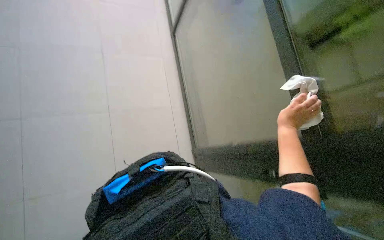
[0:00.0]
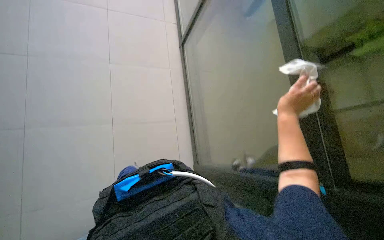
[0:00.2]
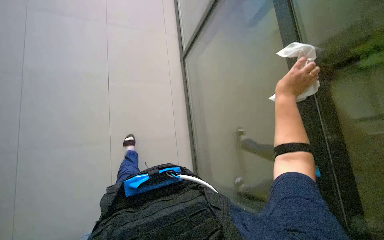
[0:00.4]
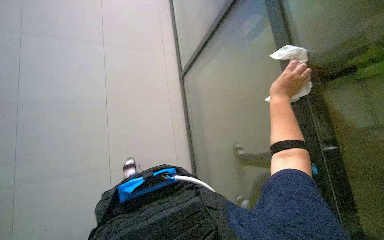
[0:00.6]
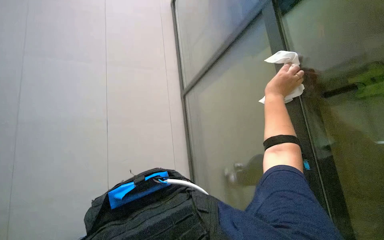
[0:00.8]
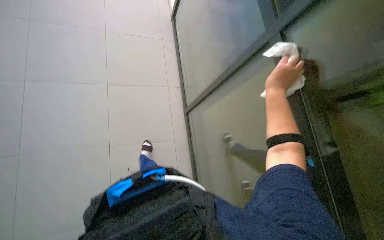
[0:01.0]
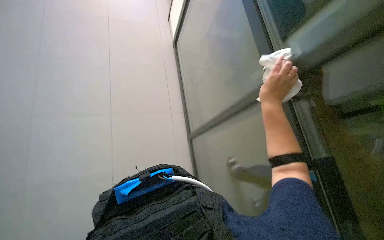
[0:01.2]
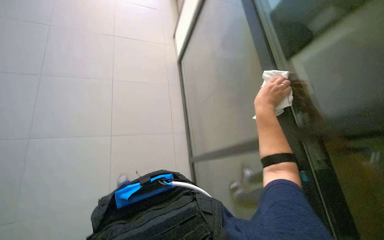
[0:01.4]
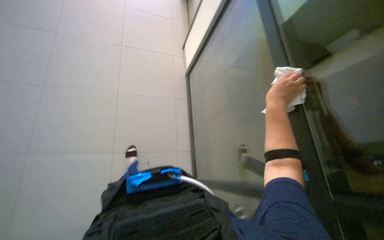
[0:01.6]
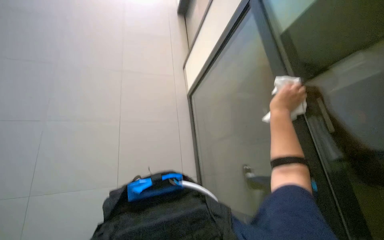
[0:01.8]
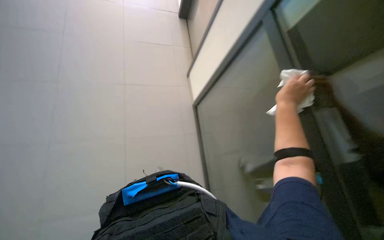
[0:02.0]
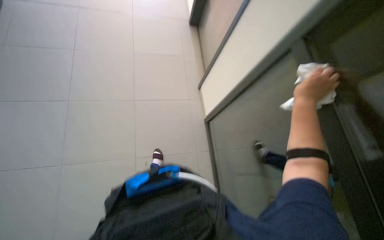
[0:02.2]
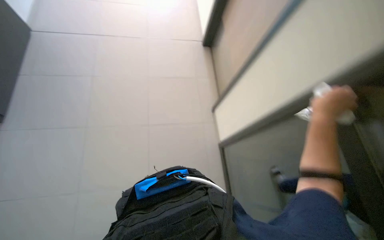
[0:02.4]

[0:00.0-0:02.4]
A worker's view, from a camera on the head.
Job: wiping surfaces.
The whole recording: Wiping glass door frames. The worker wipes the frames of the glass doors with a white cloth.
0:01.2 to 0:02.4: The camera sweeps to the left, by some 20 degrees.

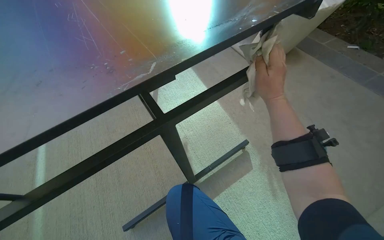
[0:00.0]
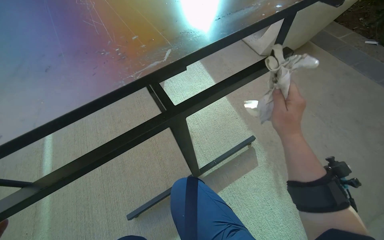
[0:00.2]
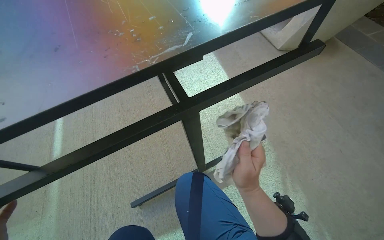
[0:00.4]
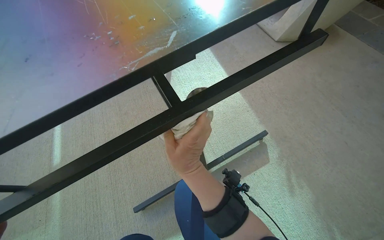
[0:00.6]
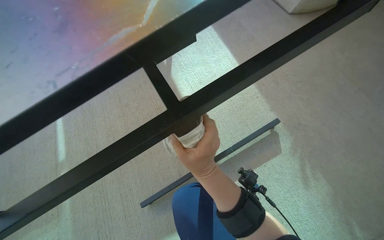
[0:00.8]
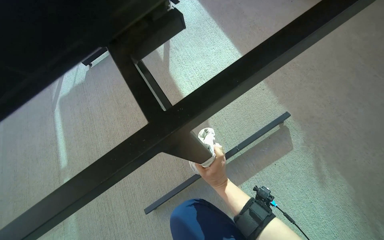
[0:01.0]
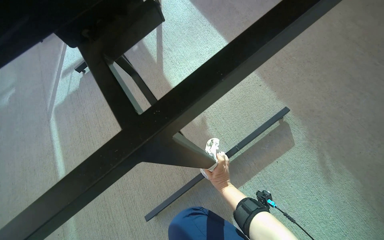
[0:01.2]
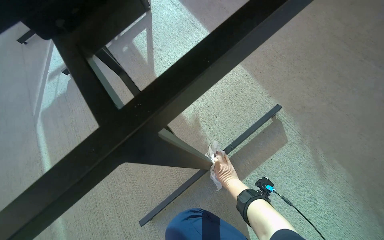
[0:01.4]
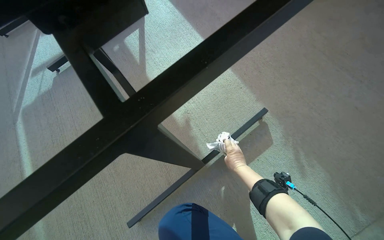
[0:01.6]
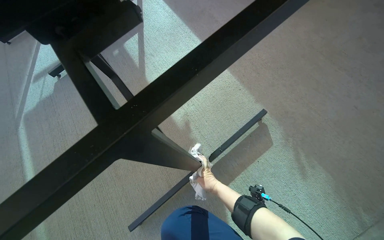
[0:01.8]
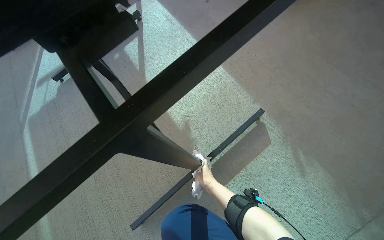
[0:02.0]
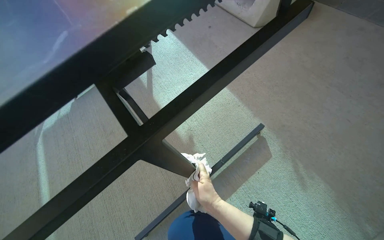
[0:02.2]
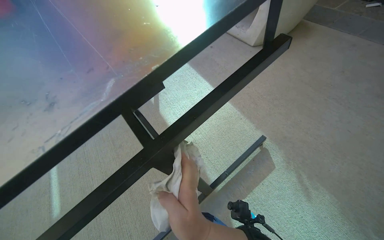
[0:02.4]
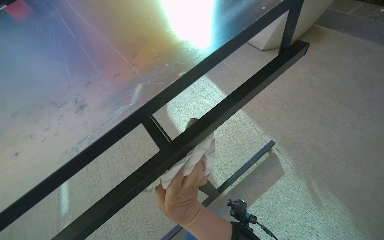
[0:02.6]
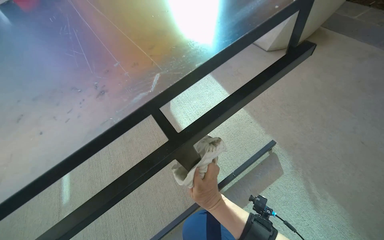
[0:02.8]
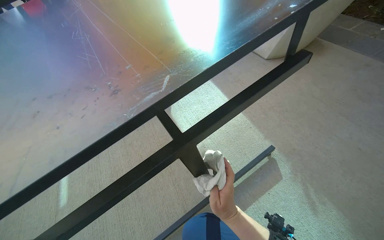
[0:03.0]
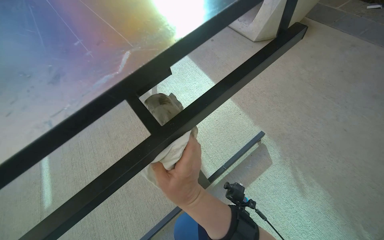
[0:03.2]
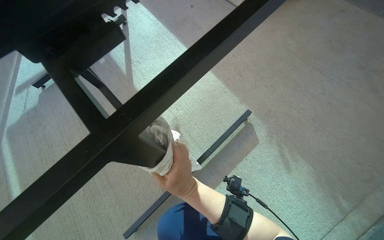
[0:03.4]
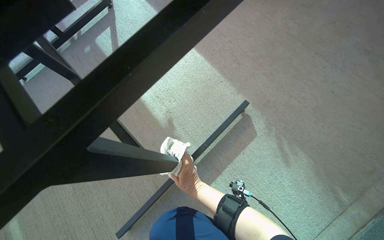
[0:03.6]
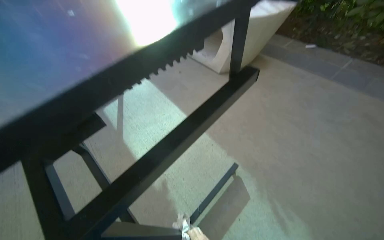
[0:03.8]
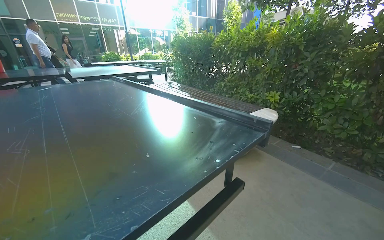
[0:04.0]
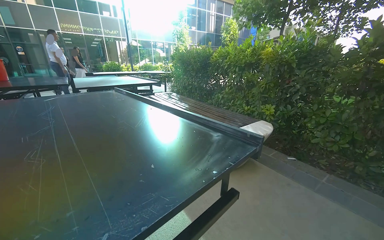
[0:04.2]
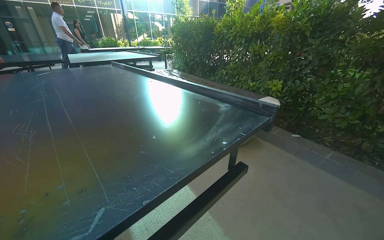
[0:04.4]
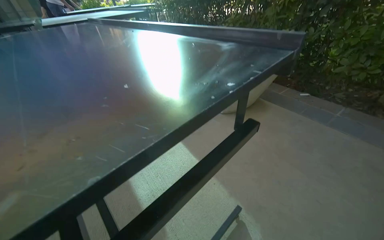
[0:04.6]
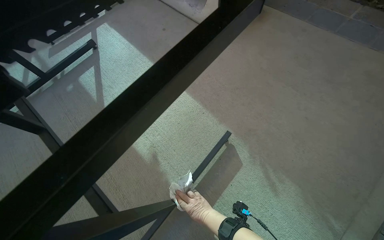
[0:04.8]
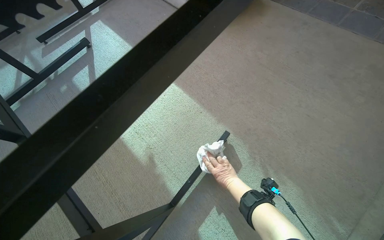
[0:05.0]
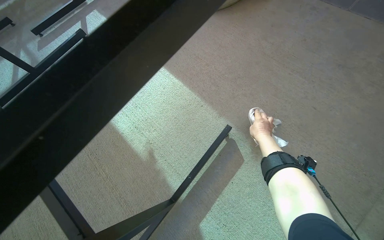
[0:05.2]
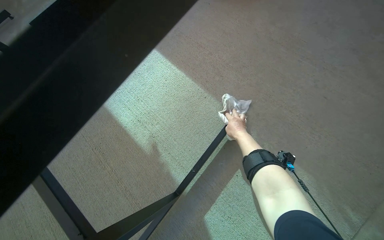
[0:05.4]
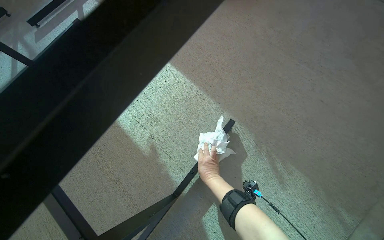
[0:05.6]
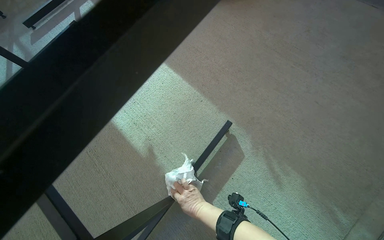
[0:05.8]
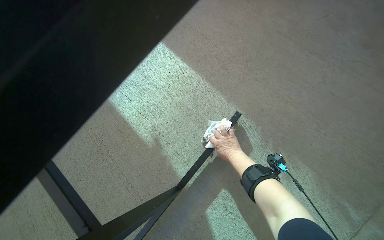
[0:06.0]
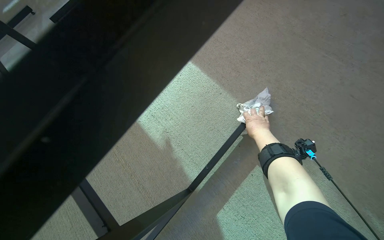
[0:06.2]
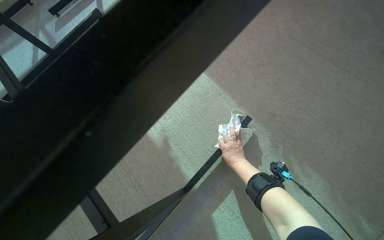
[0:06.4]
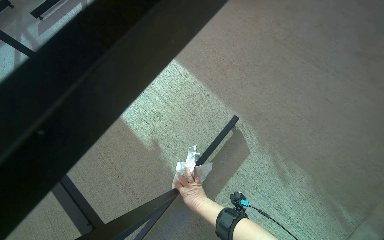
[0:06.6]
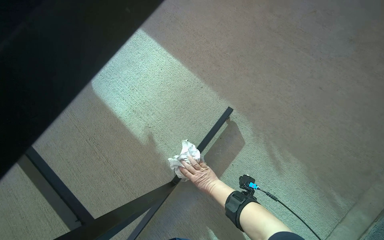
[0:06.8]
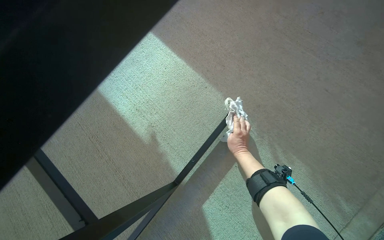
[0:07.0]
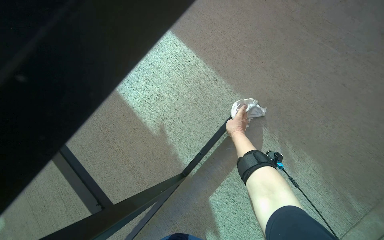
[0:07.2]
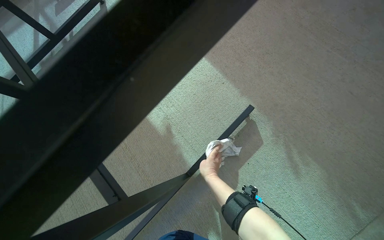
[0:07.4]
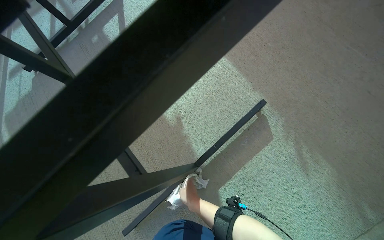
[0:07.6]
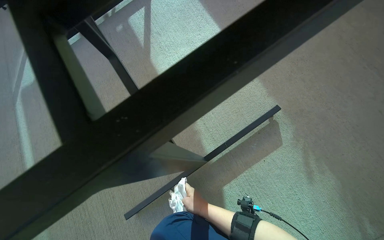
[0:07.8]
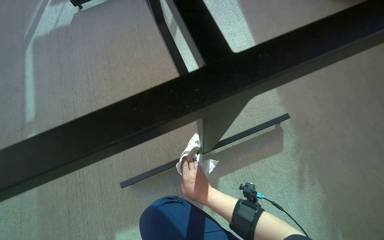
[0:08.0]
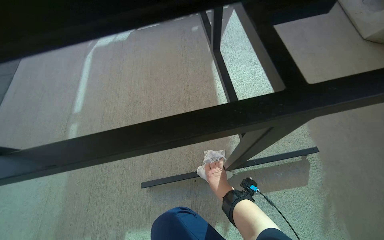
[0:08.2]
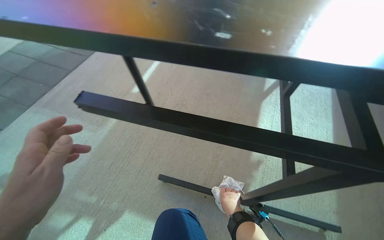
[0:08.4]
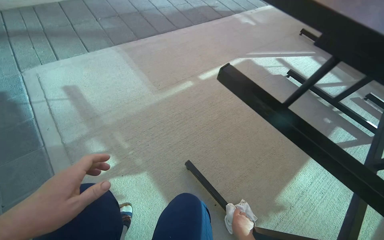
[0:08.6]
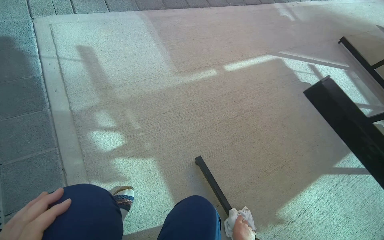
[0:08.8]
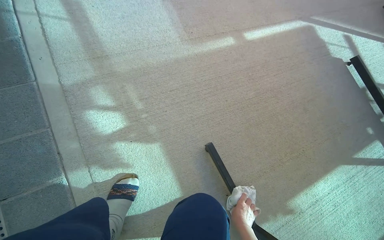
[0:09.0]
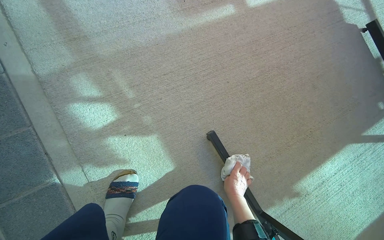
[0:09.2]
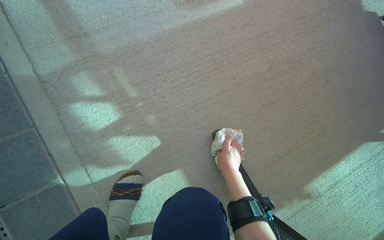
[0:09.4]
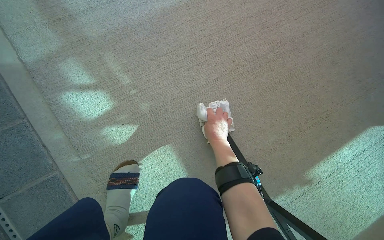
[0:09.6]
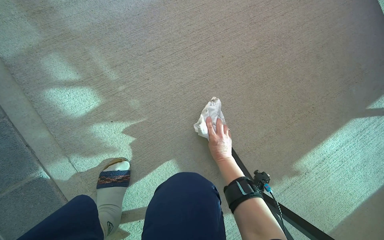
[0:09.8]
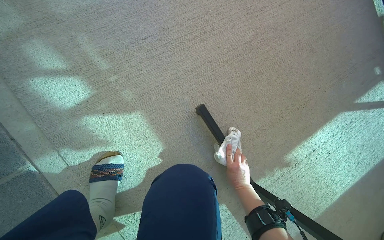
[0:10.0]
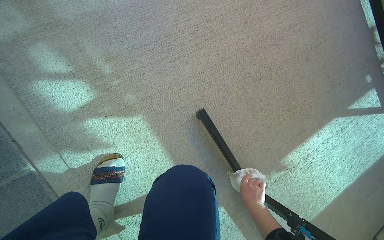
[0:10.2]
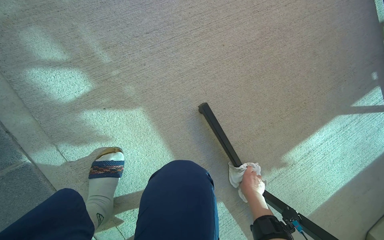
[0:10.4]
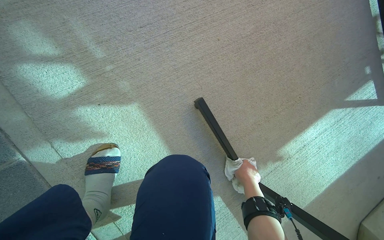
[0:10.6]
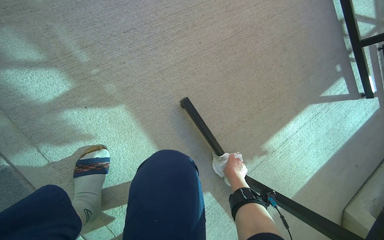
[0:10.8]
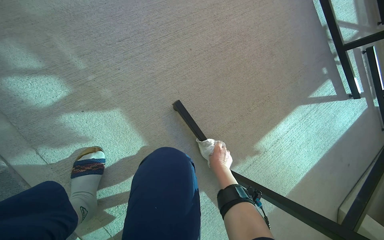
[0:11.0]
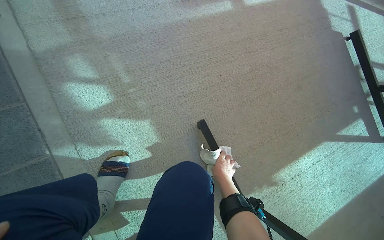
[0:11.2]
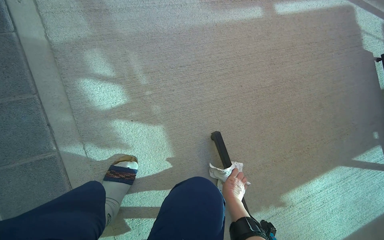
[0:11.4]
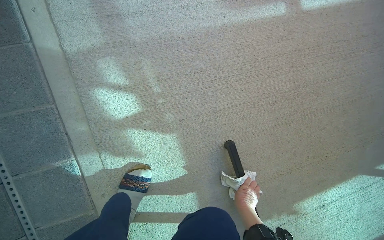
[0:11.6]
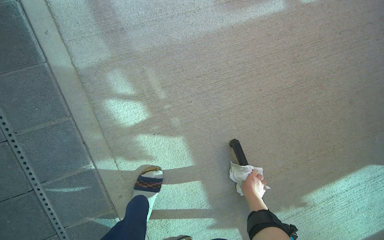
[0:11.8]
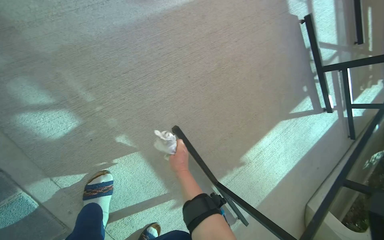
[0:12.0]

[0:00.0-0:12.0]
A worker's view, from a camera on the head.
Job: wiping surfaces.
The whole recording: Wiping outdoor tables. The worker wipes the underside of an outdoor table and a detached table bar with a cloth.
0:00.0 to 0:01.6: The right hand is displaced farther from the camera and down the picture by roughly 50 cm.
0:01.6 to 0:03.0: The wearer looks some 15 degrees further upward. The right hand shifts about 30 cm nearer to the camera and to the left.
0:04.4 to 0:06.0: The camera pitches downward, by some 40 degrees.
0:09.0 to 0:10.4: The view tilts roughly 20 degrees downward.
0:10.4 to 0:12.0: The right hand goes some 25 cm up the picture and to the left.

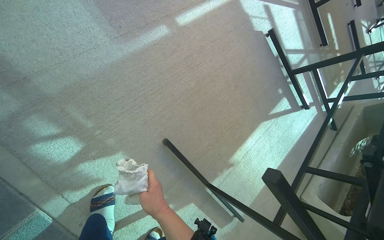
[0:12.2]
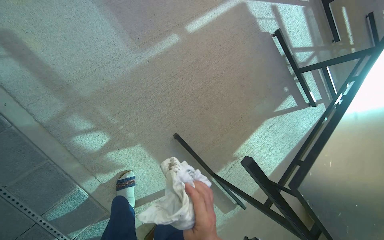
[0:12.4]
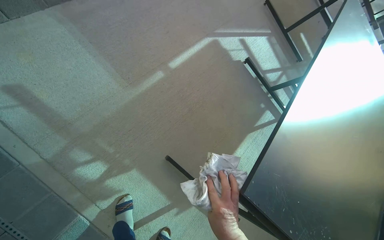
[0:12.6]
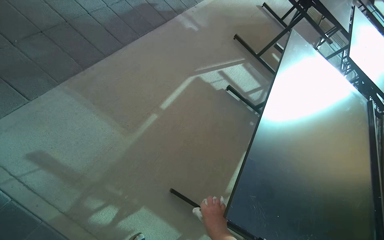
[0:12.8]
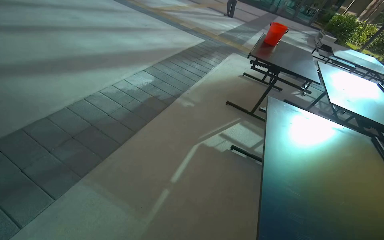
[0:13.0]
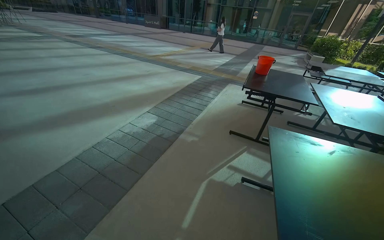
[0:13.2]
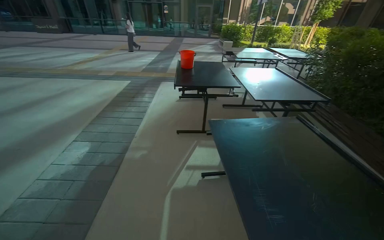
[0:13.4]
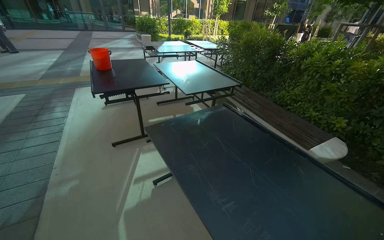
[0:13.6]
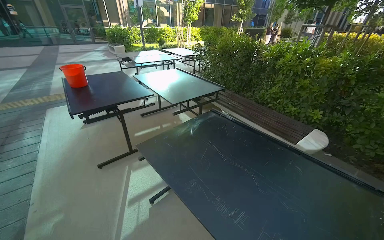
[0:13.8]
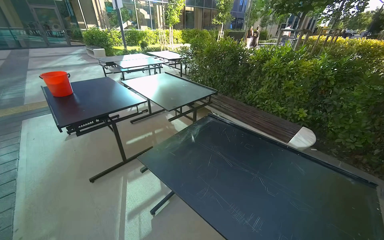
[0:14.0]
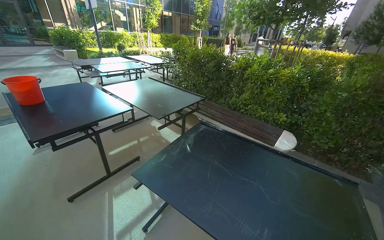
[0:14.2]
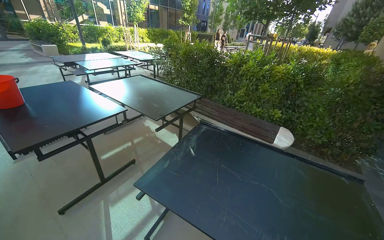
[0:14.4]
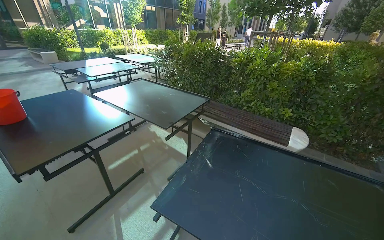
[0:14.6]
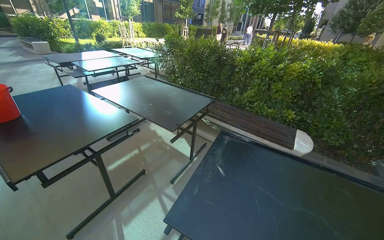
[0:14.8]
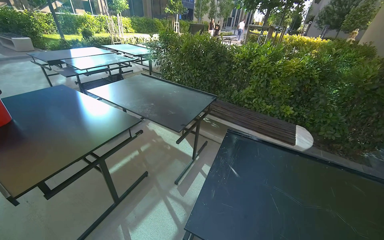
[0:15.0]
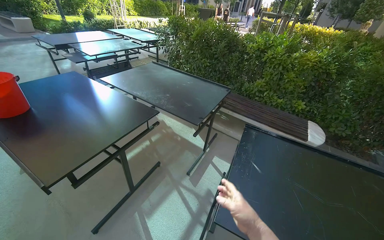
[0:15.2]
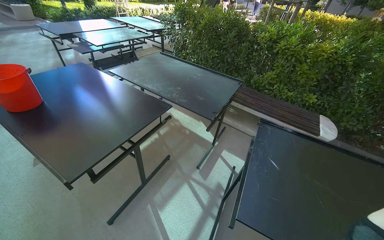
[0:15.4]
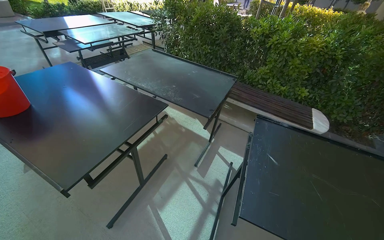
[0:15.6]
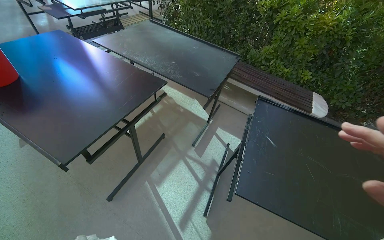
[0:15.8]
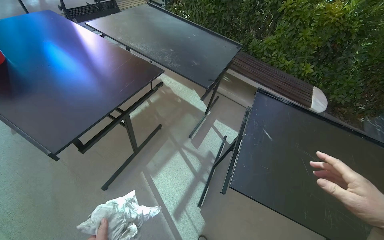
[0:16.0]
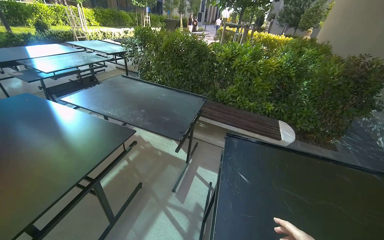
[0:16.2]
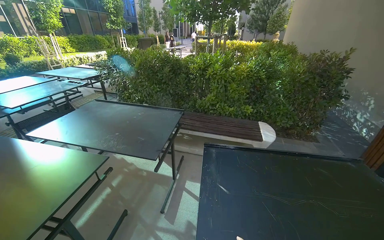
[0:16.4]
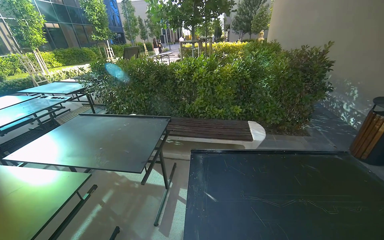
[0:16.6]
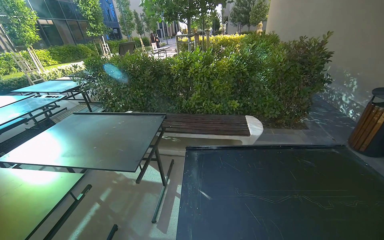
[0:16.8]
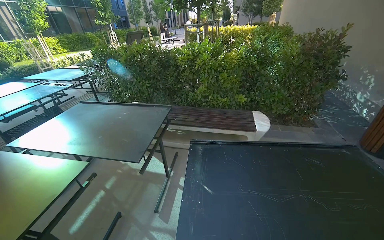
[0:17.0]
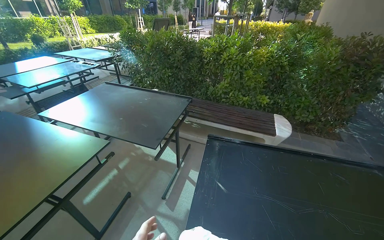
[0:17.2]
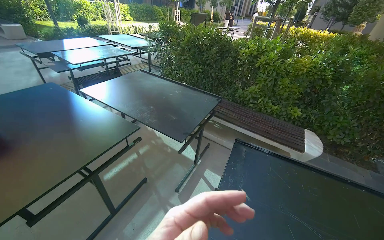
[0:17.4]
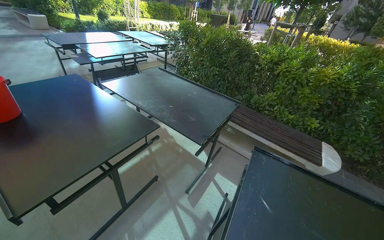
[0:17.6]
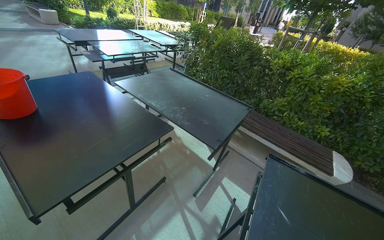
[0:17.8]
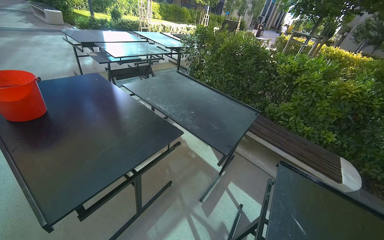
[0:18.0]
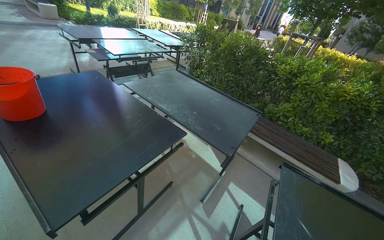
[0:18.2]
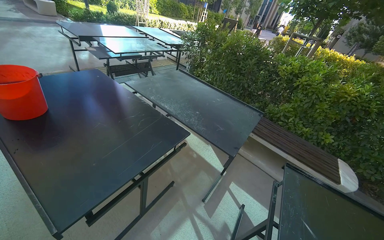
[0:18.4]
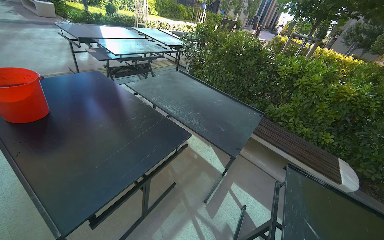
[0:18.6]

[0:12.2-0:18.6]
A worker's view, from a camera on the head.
Job: wiping surfaces.
The whole recording: Wiping outdoor tables. The worker wipes the underside of an outdoor table and a detached table bar with a cloth.
0:12.2 to 0:13.8: The head travels approximately 80 cm. The wearer's head swings about 75 degrees to the right. The wearer looks roughly 40 degrees further upward.
0:13.8 to 0:15.4: The camera is carried to the left, roughly 1 m. The wearer's head swings roughly 25 degrees to the right.
0:15.4 to 0:17.0: The head travels about 1.5 m.
